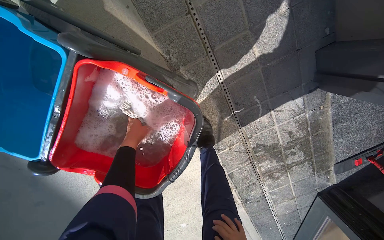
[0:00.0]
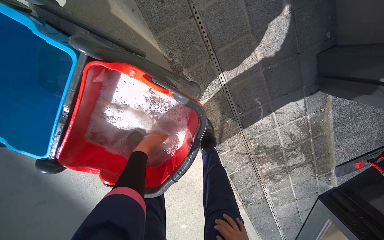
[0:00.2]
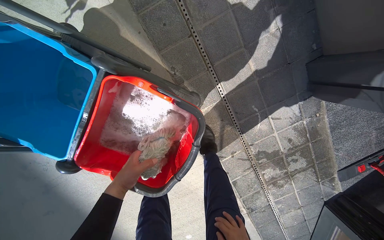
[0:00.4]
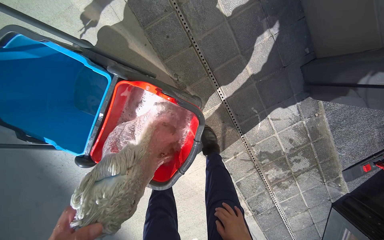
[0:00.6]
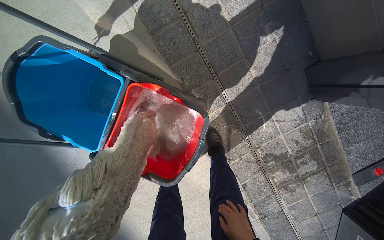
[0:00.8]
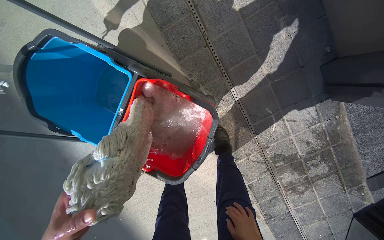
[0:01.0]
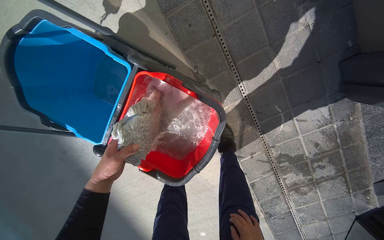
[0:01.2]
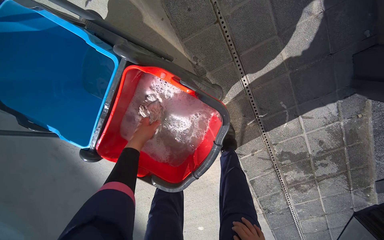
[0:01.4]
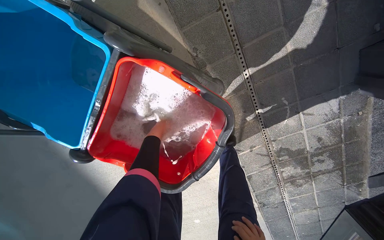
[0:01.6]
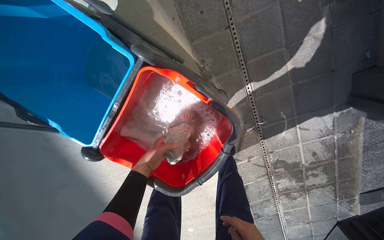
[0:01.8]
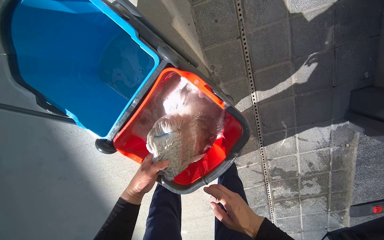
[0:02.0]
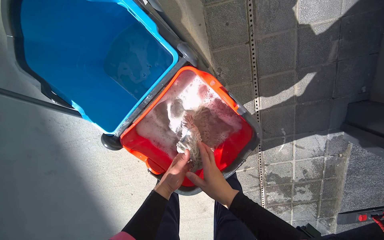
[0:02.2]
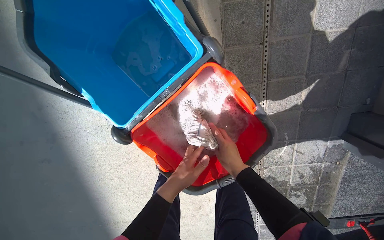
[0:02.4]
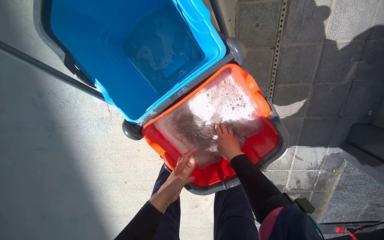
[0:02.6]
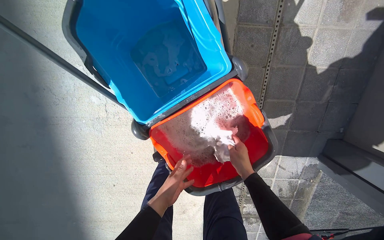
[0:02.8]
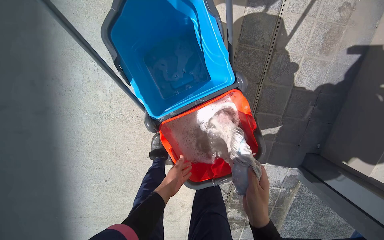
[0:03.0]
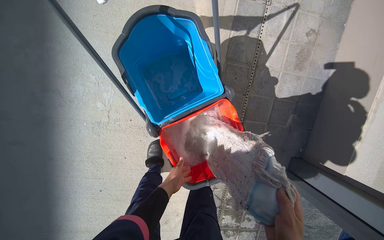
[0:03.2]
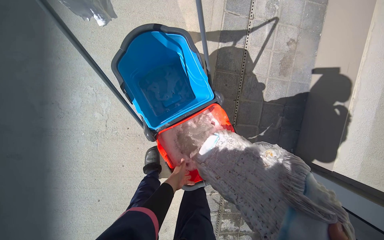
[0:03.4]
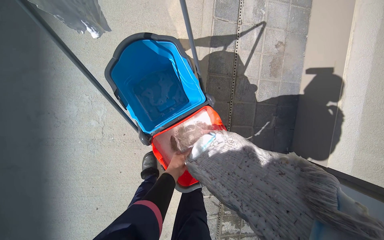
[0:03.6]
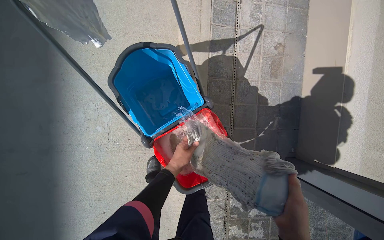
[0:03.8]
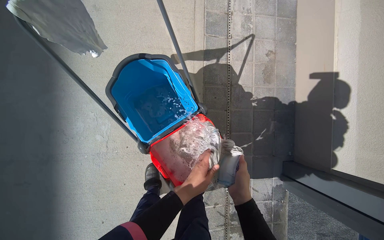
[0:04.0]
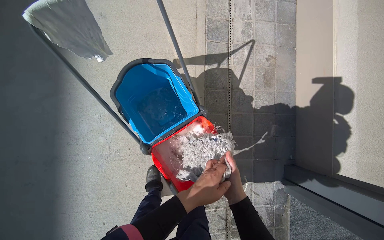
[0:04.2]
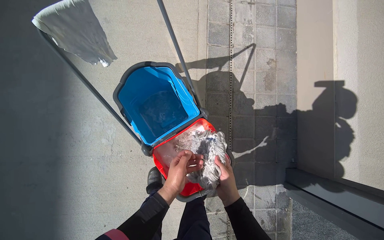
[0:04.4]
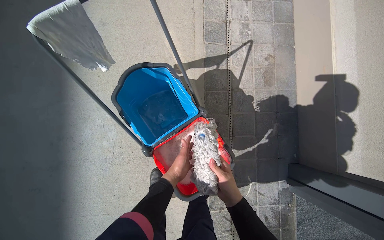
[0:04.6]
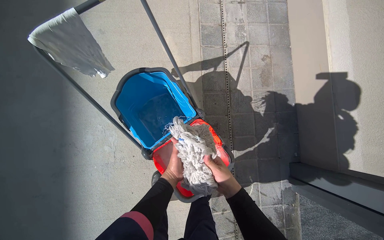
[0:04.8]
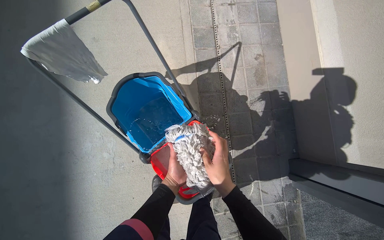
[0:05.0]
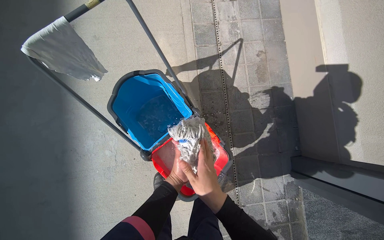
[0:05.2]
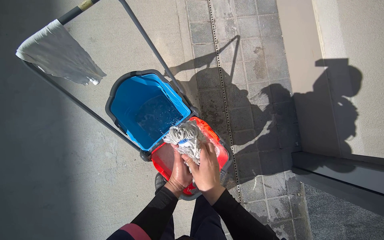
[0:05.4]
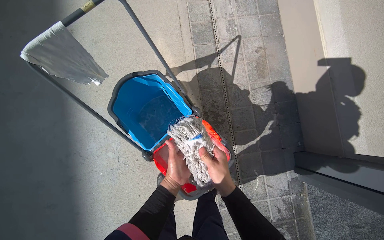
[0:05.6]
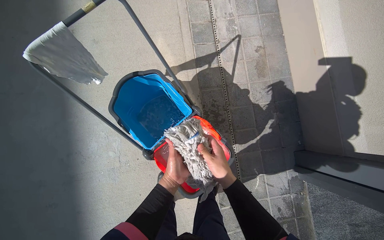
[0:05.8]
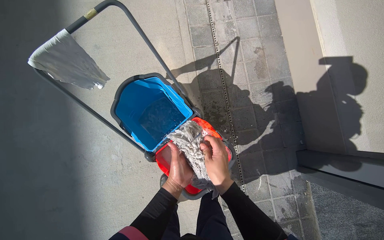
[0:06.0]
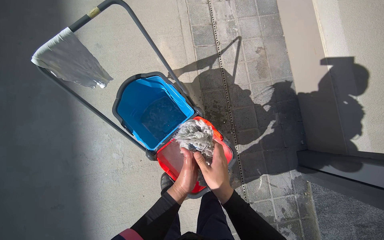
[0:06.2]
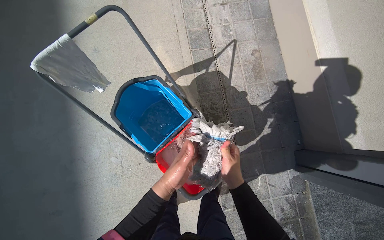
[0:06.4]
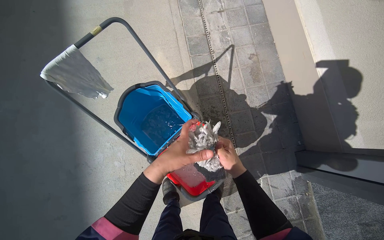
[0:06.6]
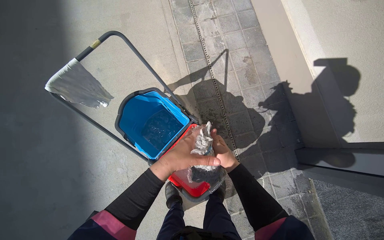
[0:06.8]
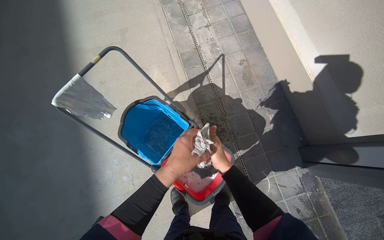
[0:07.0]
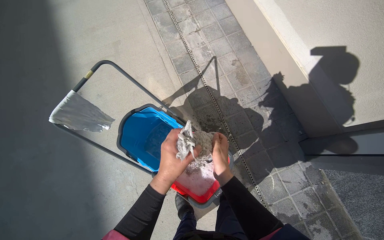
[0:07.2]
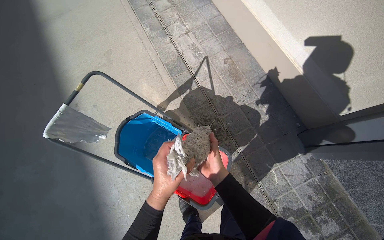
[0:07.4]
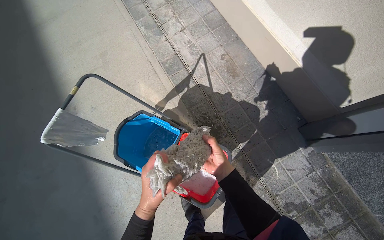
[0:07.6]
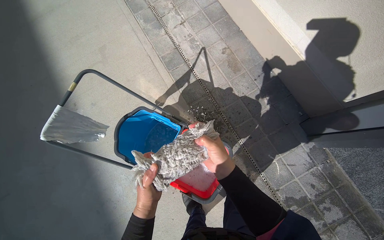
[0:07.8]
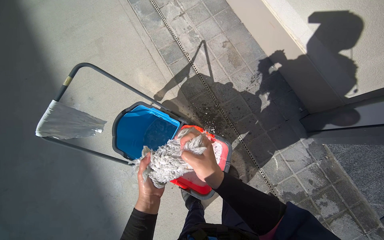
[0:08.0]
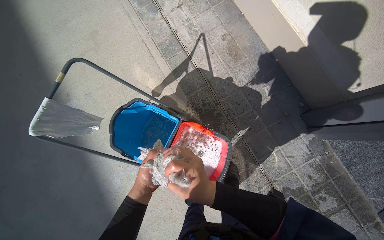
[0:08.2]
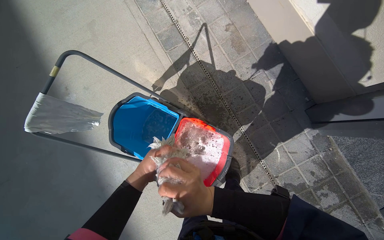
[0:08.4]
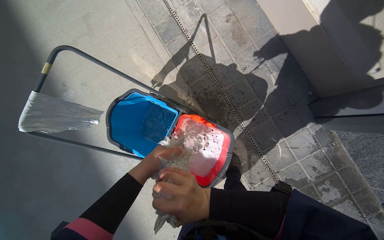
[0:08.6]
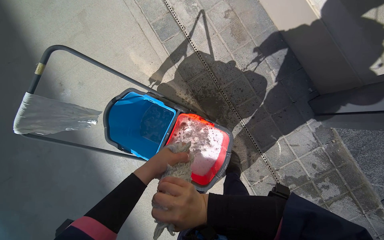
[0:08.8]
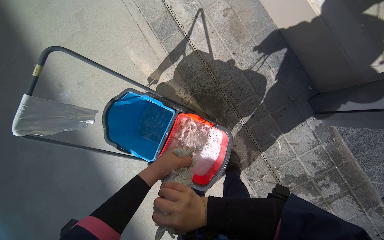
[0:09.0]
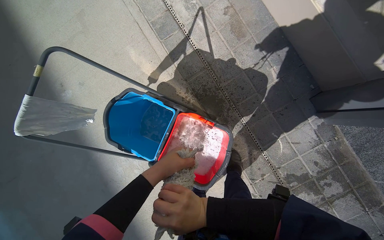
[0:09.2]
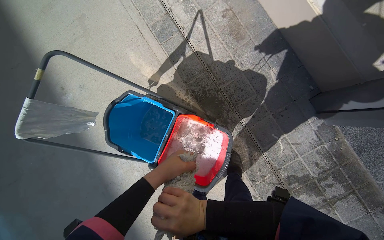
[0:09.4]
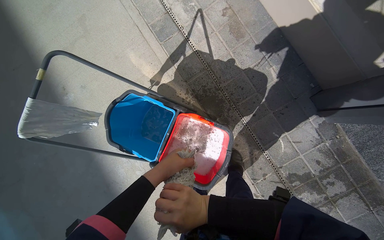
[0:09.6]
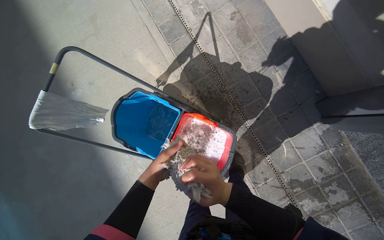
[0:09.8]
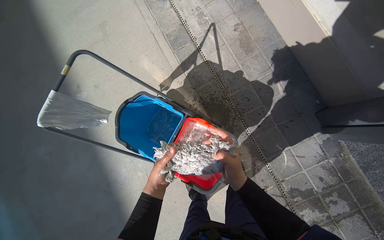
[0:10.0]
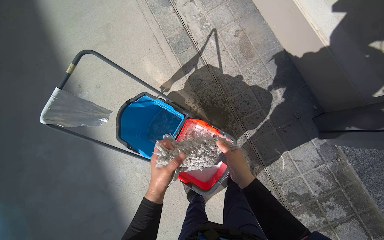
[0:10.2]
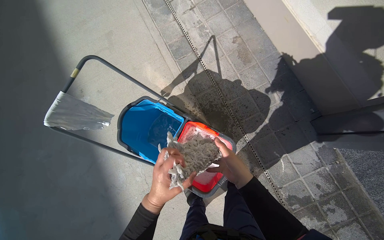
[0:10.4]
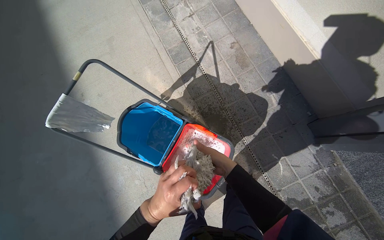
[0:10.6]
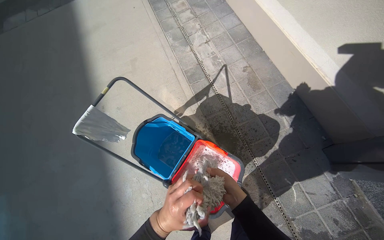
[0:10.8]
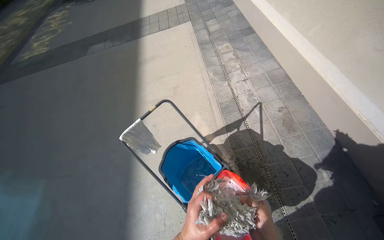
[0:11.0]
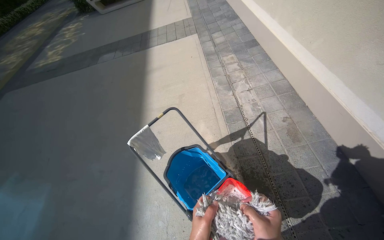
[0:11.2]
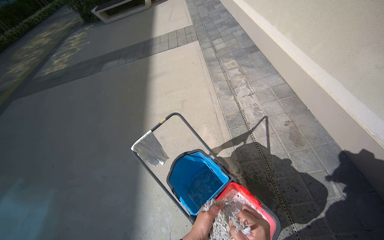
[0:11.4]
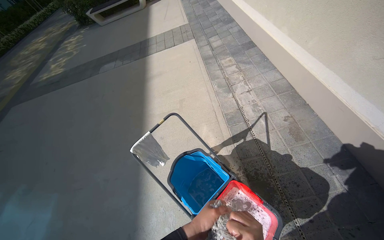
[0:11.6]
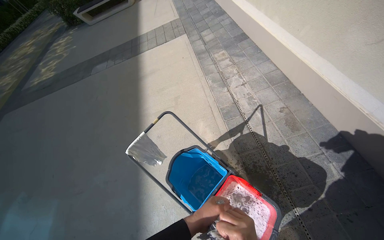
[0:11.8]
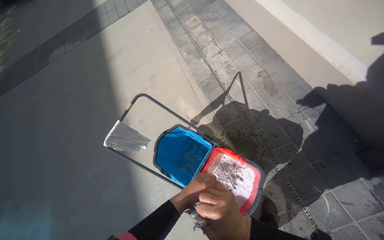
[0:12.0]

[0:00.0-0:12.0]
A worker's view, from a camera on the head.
Job: preparing cleaning supplies.
The whole recording: Washing mop head. The worker washes and wrings the mop head in the bucket.
0:01.6 to 0:03.0: The view pans to the right by some 20 degrees. The scene turns about 30 degrees clockwise in the picture. The left hand shifts some 30 cm down the picture and nearer to the camera.
0:03.0 to 0:04.4: The view tilts roughly 20 degrees upward.
0:06.0 to 0:07.6: The left hand heads nearer to the camera, covering approximately 15 cm.
0:07.6 to 0:09.0: The view tilts some 15 degrees downward. The right hand travels down the picture by approximately 10 cm. Meanwhile the left hand goes farther from the camera and returns, some 20 cm each way.
0:09.0 to 0:10.4: The right hand goes about 10 cm to the right. Meanwhile the left hand travels down the picture by approximately 10 cm.
0:10.4 to 0:12.0: The camera pitches upward, by roughly 15 degrees.

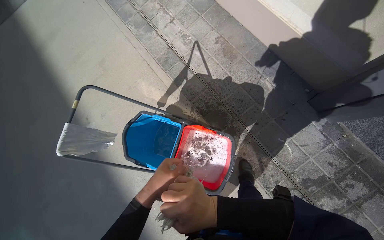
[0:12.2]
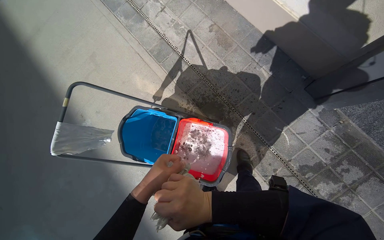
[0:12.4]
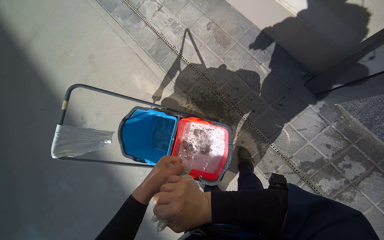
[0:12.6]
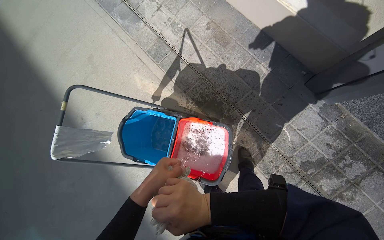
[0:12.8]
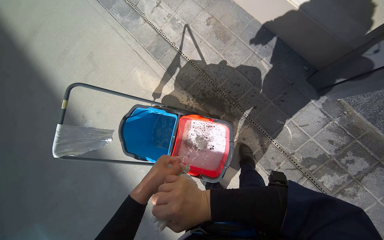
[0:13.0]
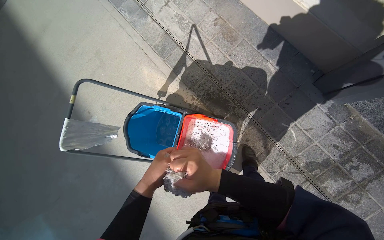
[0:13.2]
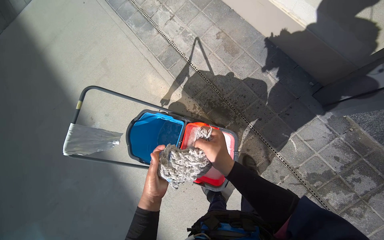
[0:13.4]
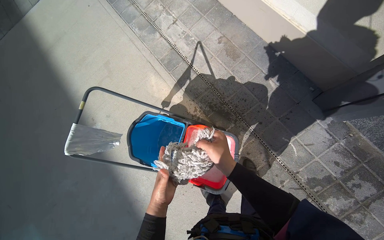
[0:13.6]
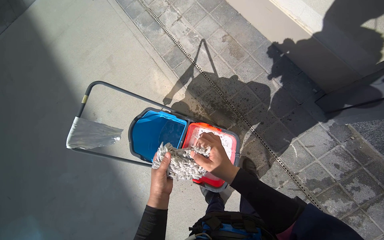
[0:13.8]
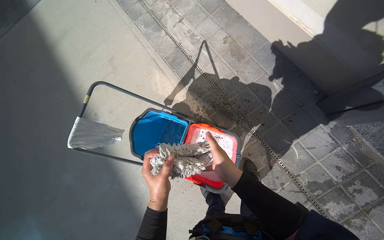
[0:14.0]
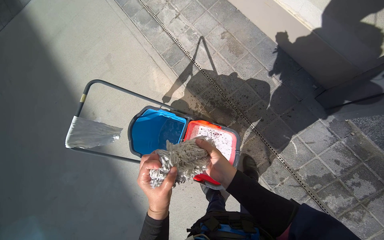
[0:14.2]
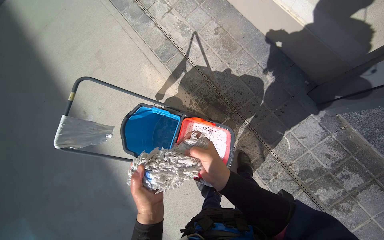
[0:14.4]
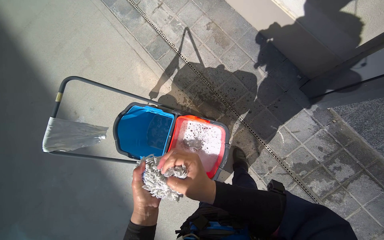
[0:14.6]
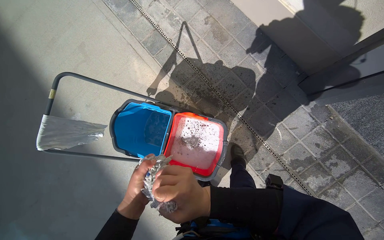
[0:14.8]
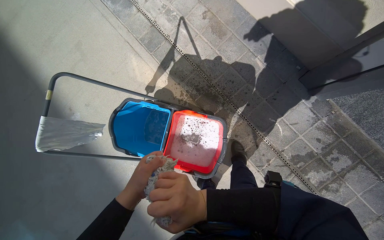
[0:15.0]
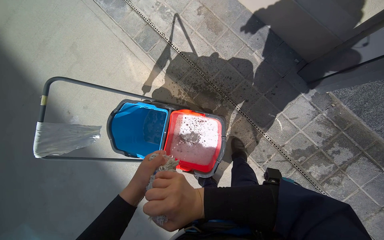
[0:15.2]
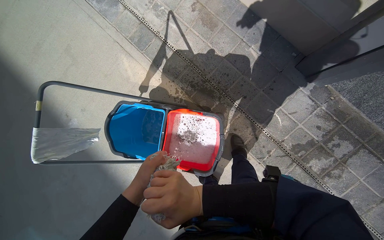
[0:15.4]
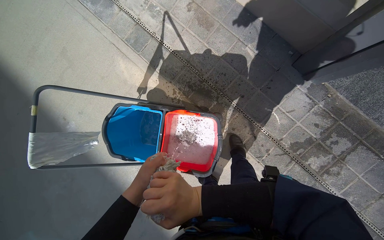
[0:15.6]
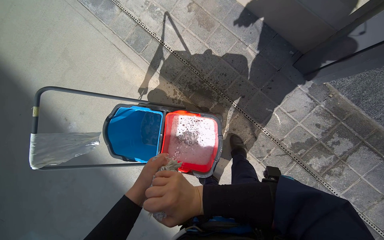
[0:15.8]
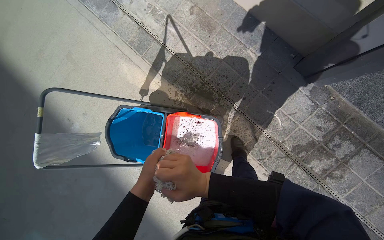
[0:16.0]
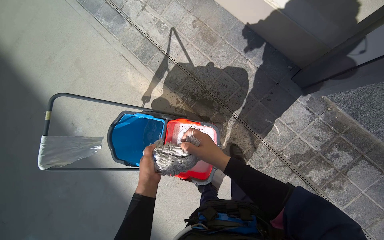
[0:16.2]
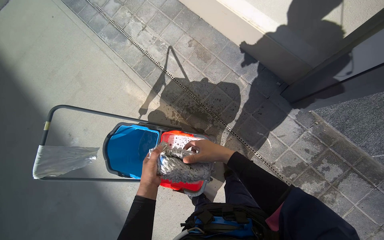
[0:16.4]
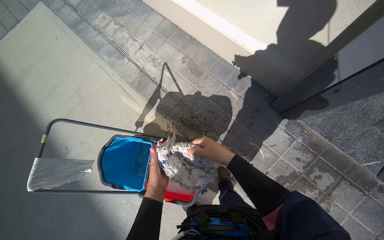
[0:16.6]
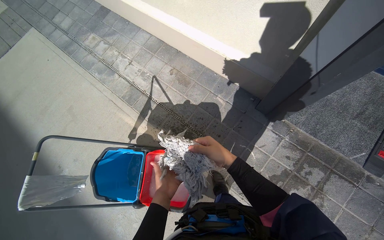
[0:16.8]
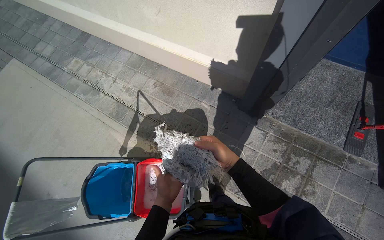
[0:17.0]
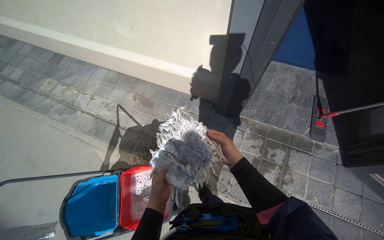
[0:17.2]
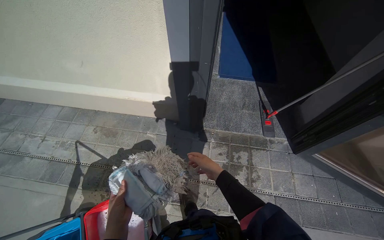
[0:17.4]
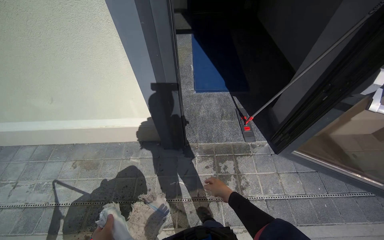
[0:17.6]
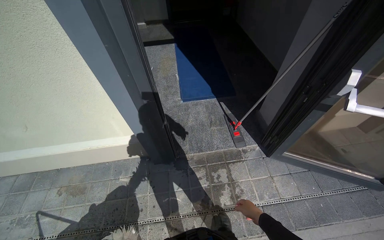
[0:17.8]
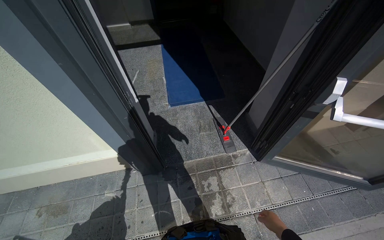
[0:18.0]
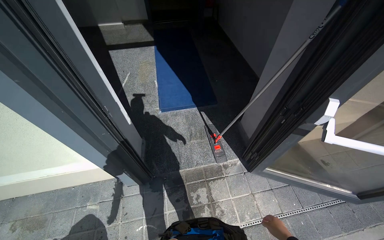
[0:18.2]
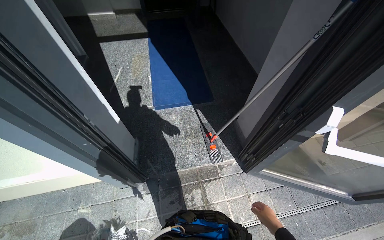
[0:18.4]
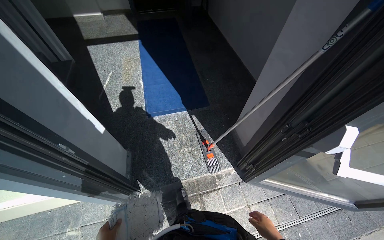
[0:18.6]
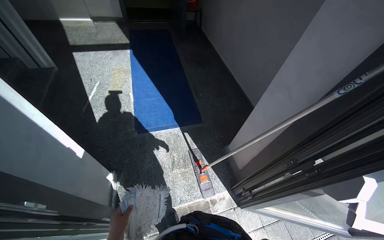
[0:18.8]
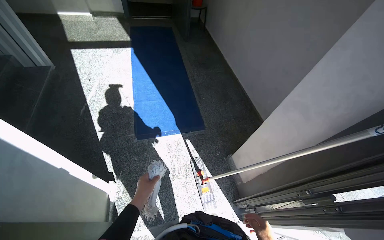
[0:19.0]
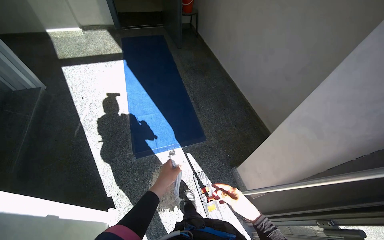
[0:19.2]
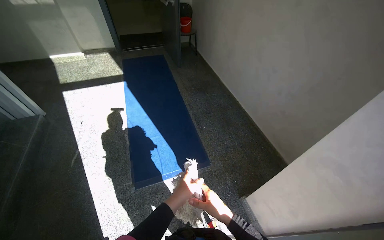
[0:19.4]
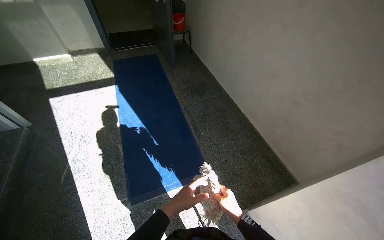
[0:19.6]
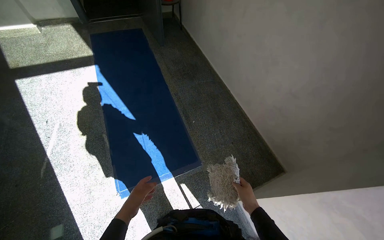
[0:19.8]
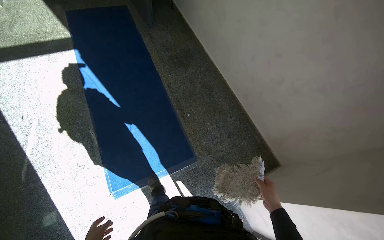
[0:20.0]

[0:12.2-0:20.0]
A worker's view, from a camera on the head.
Job: preparing cleaning supplies.
The whole recording: Washing mop head. The worker washes and wrings the mop head in the bucket.
0:15.4 to 0:16.8: The wearer looks approximately 15 degrees further upward. The right hand moves to the right and up the picture, some 30 cm.
0:16.8 to 0:18.4: The head travels roughly 70 cm. The head rotates about 50 degrees to the right. The view tips upward by approximately 25 degrees.
0:18.4 to 0:20.0: The wearer moves about 1 m. The camera is aimed approximately 15 degrees further to the right.
